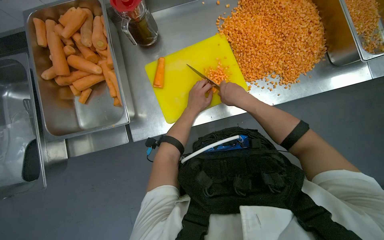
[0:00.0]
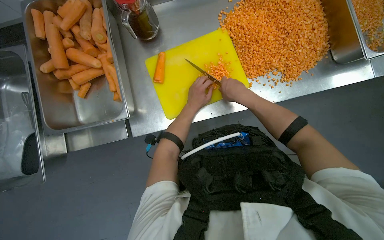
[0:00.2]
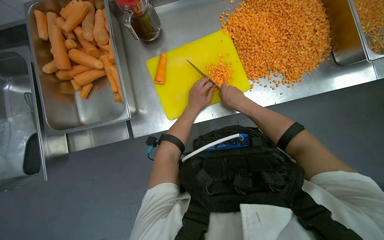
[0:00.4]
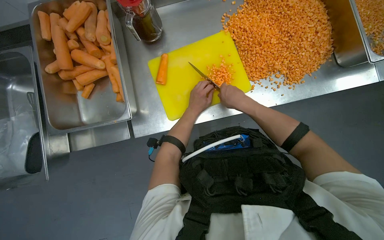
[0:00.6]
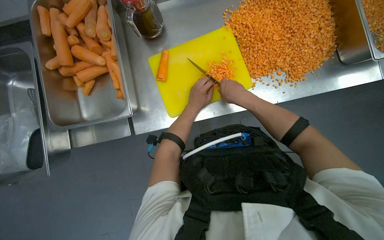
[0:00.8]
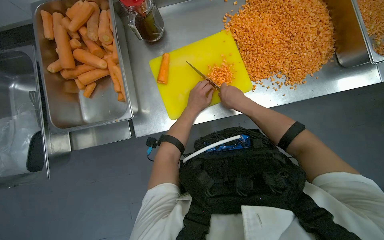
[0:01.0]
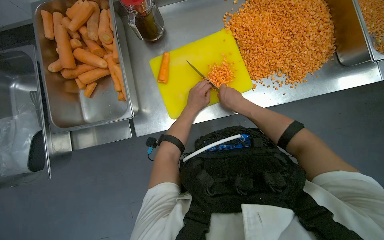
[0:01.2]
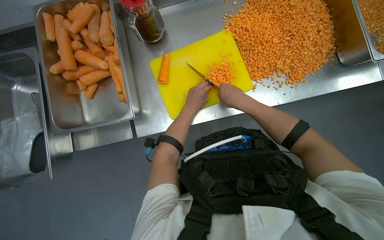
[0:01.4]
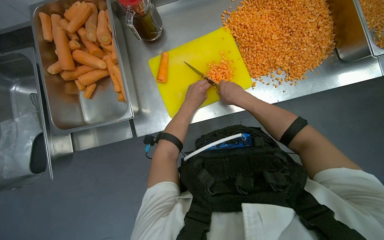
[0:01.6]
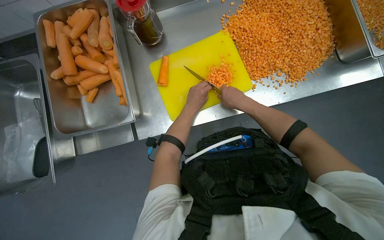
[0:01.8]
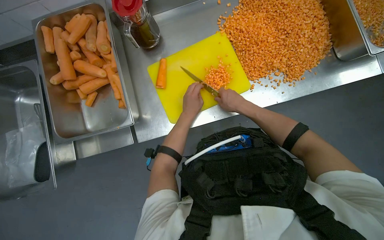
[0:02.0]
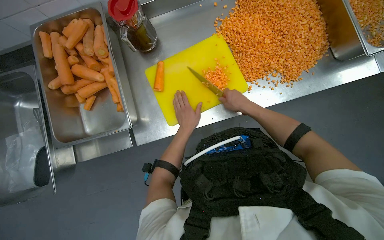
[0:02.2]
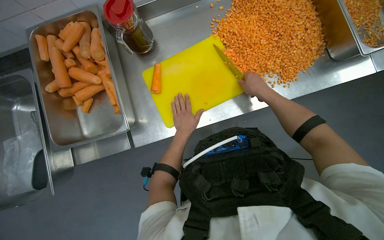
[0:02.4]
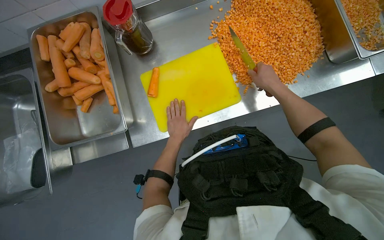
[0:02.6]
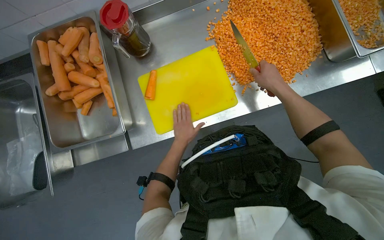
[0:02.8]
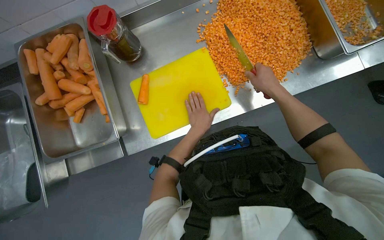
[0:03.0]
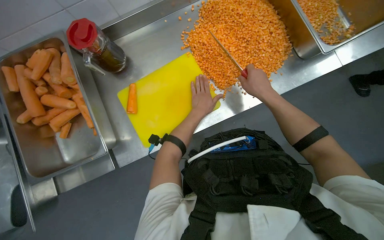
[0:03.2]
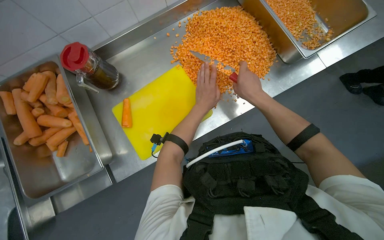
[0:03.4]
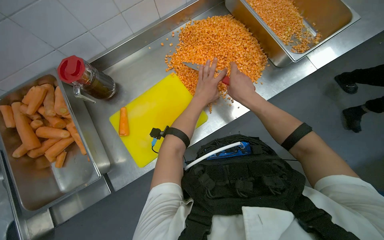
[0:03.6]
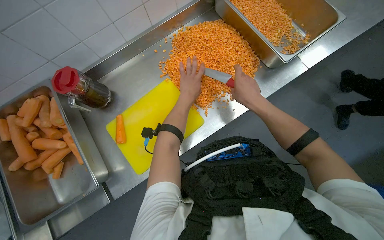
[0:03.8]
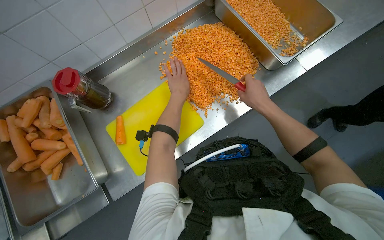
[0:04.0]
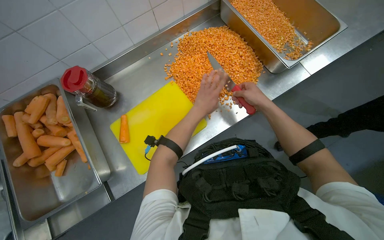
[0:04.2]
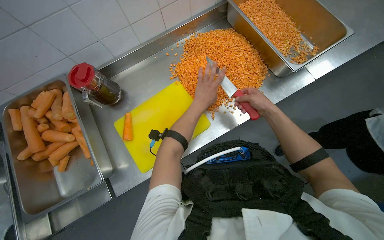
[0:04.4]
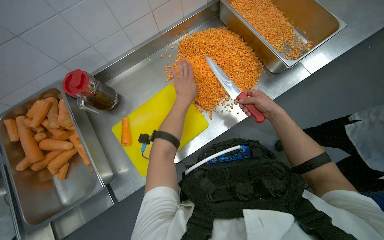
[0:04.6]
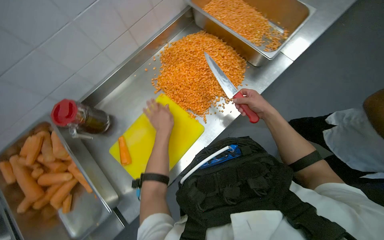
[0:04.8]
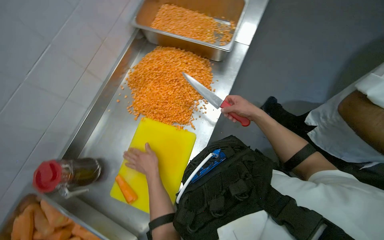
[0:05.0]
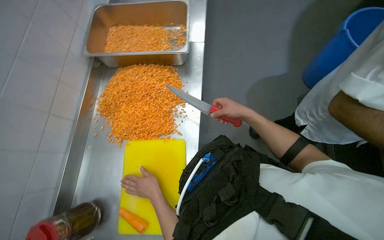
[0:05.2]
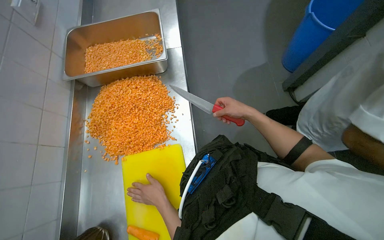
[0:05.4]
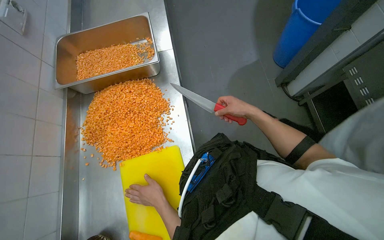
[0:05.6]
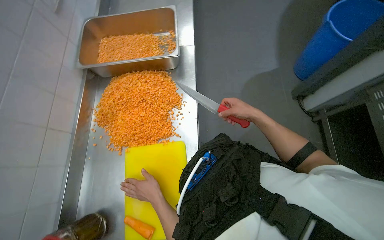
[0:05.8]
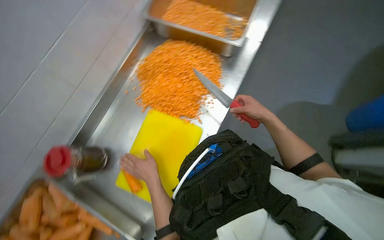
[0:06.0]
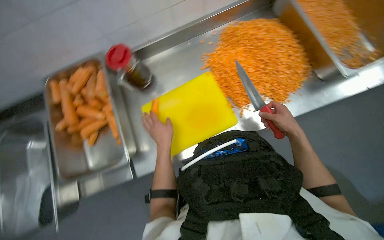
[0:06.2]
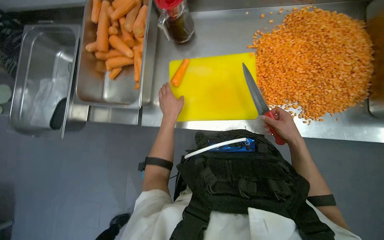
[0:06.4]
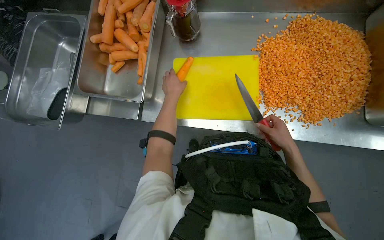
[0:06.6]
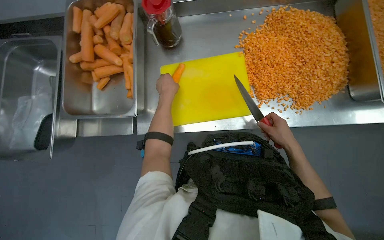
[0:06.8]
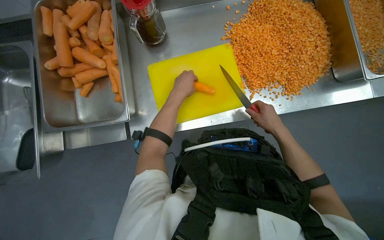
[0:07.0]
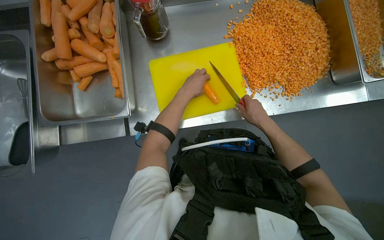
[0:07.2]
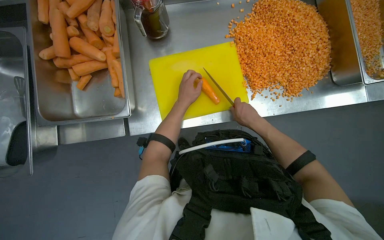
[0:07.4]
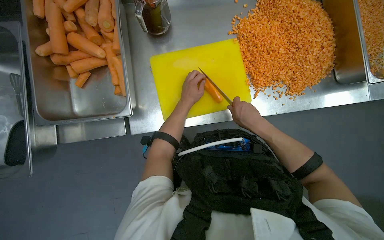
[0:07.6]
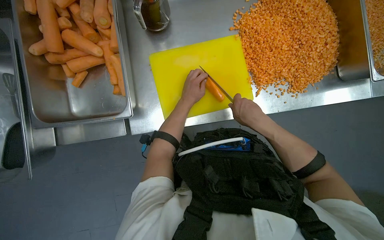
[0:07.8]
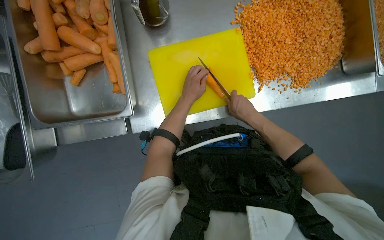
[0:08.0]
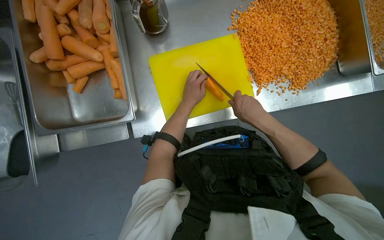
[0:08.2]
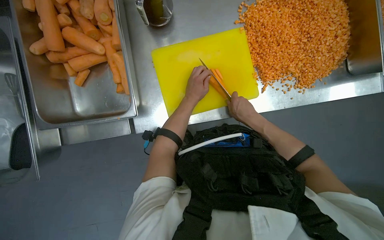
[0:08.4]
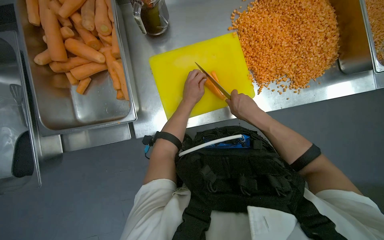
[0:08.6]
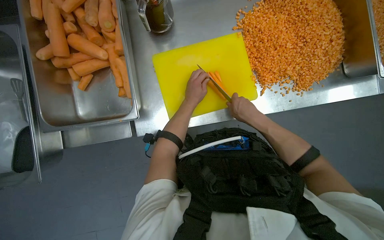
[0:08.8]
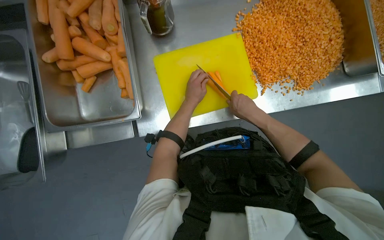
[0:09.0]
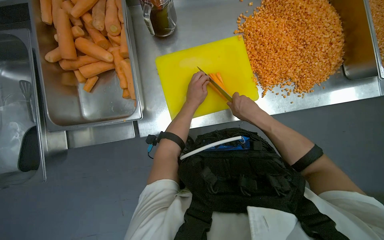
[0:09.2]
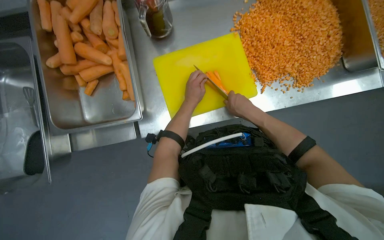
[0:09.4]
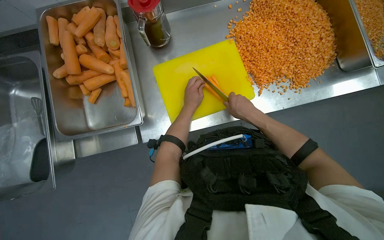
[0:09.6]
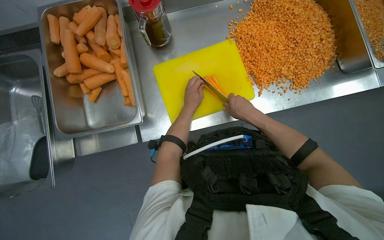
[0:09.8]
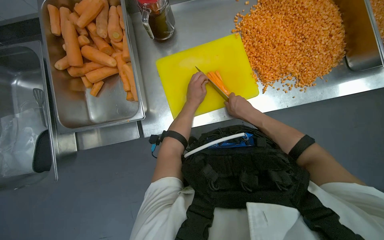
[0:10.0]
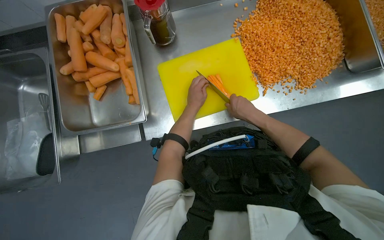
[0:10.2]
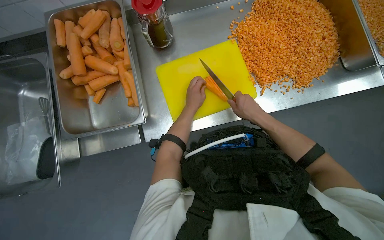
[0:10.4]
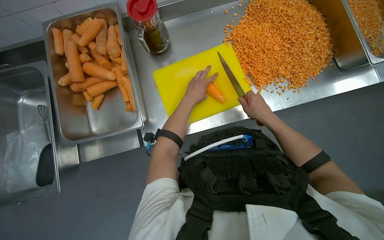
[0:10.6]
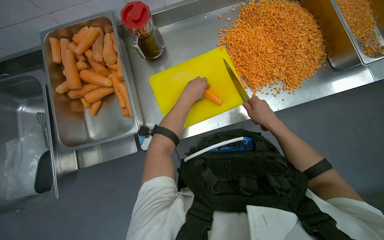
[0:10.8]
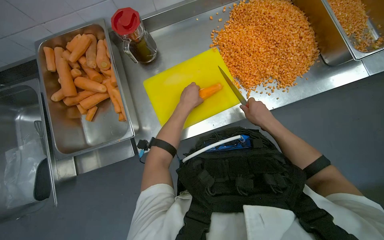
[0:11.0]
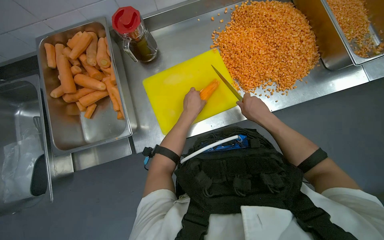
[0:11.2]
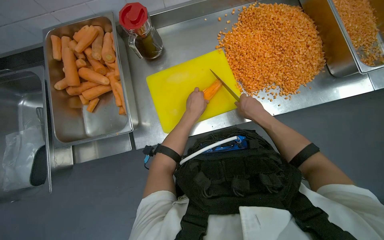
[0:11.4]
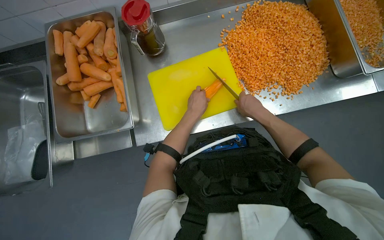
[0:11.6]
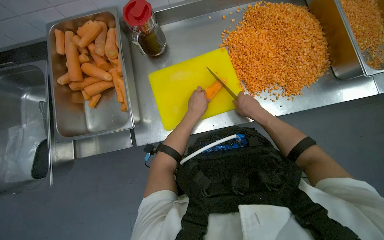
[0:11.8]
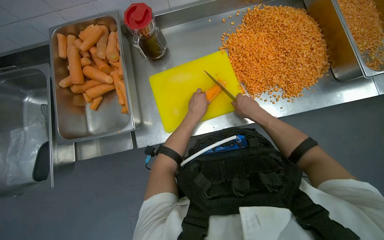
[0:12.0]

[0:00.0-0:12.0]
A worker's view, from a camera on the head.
Job: preparing food.
The whole recording: Dicing carrots on cutting board. The worker dices carrots on a yellow cutting board and scrapes them into a metal tray.
0:00.0 to 0:01.6: The hands are busy where they are.
0:01.6 to 0:03.0: The right hand shifts some 20 cm to the right.
0:03.0 to 0:04.4: The left hand moves up the picture, roughly 20 cm.
0:04.4 to 0:06.0: The scene rotates counterclockwise by approximately 35 degrees.
0:06.0 to 0:07.6: The view tips downward by some 20 degrees. Everything in view rotates about 55 degrees clockwise.
0:07.6 to 0:10.4: The hands make small movements and keep their place.
0:10.4 to 0:12.0: The left hand heads nearer to the camera, covering some 10 cm.

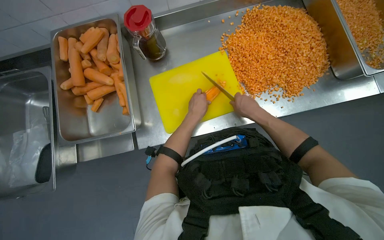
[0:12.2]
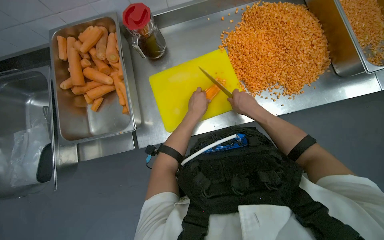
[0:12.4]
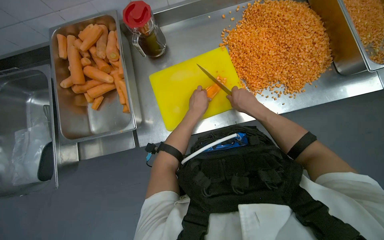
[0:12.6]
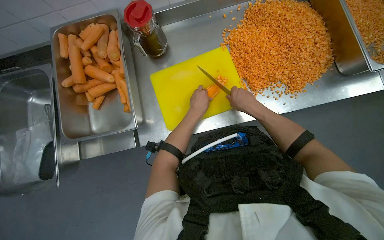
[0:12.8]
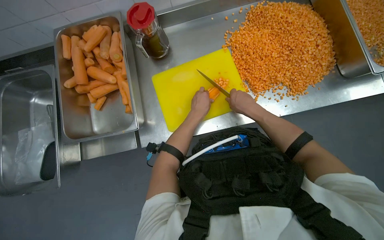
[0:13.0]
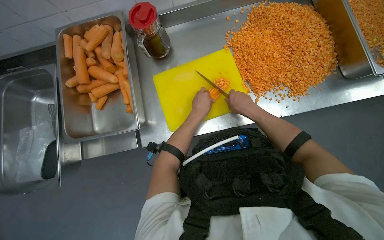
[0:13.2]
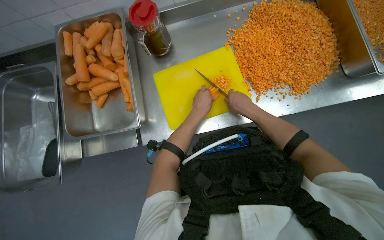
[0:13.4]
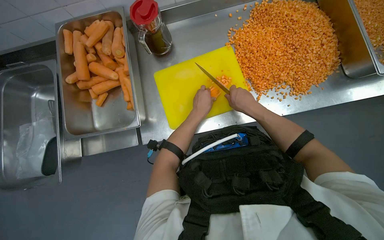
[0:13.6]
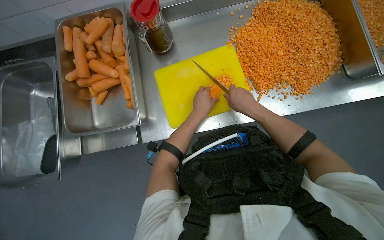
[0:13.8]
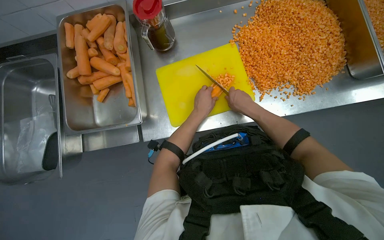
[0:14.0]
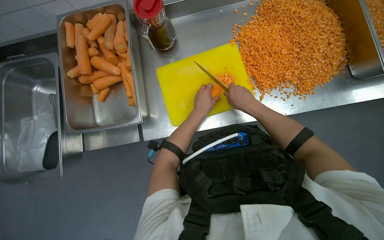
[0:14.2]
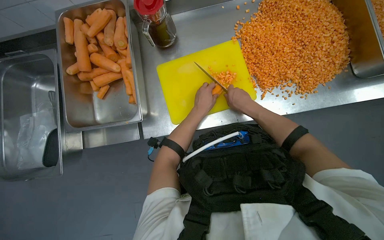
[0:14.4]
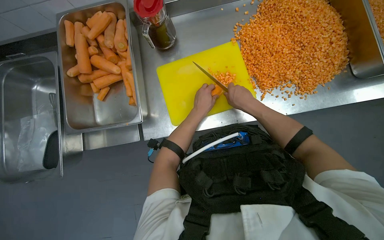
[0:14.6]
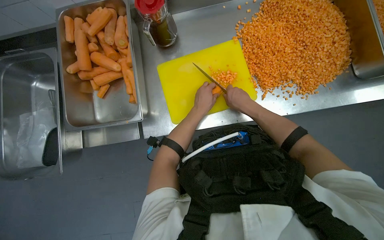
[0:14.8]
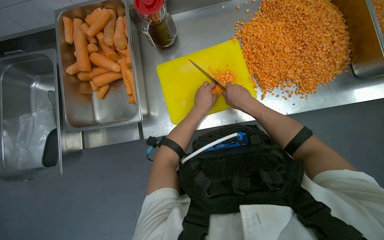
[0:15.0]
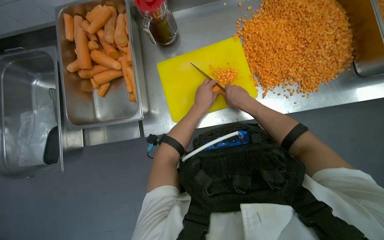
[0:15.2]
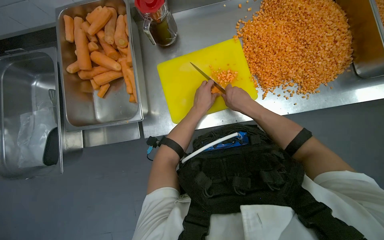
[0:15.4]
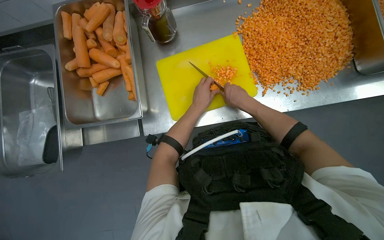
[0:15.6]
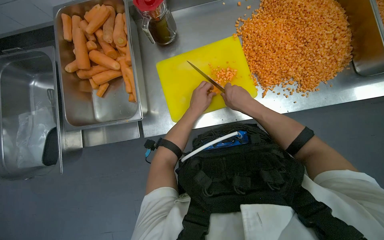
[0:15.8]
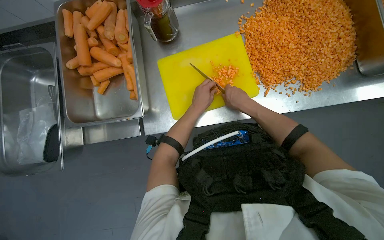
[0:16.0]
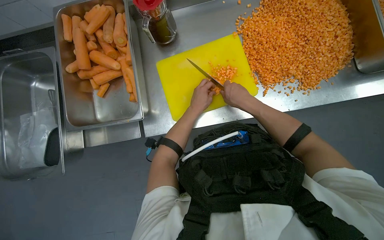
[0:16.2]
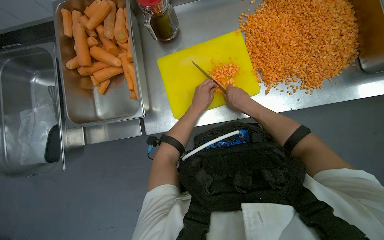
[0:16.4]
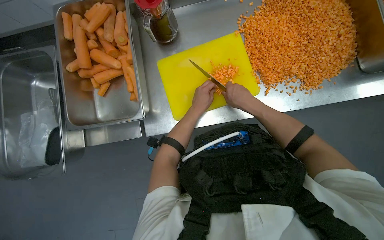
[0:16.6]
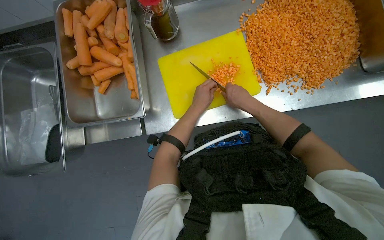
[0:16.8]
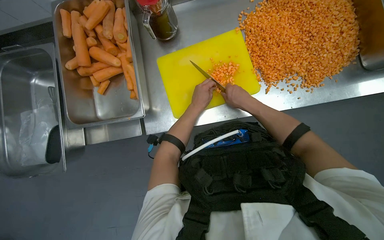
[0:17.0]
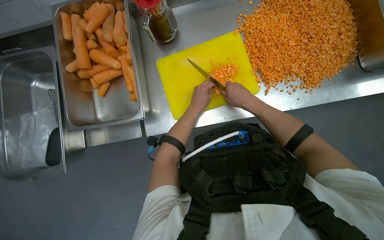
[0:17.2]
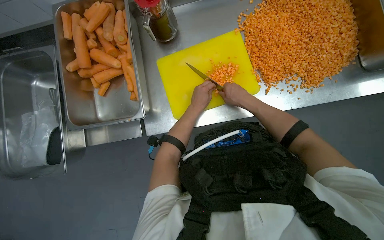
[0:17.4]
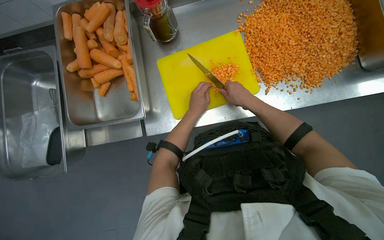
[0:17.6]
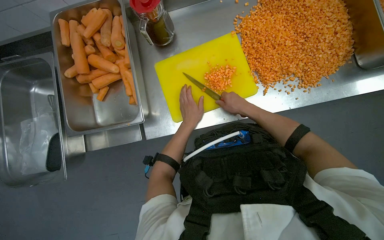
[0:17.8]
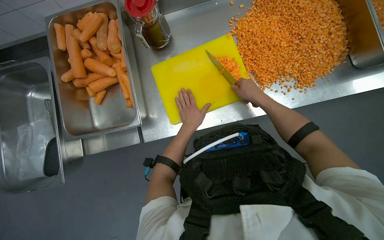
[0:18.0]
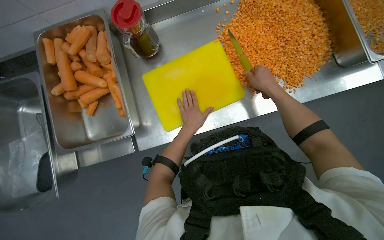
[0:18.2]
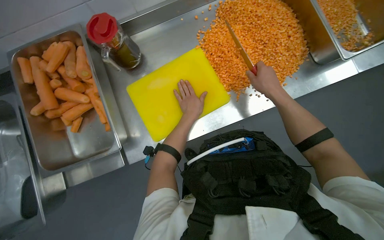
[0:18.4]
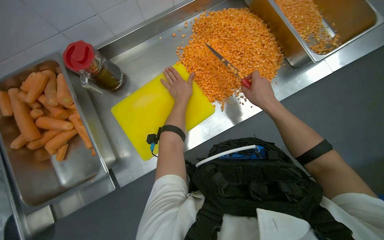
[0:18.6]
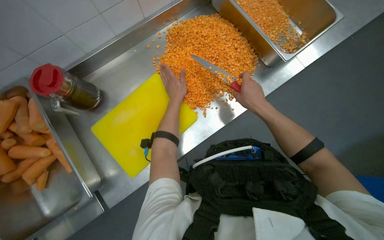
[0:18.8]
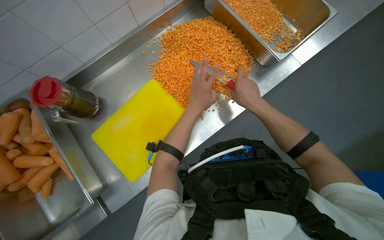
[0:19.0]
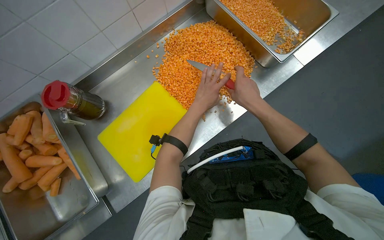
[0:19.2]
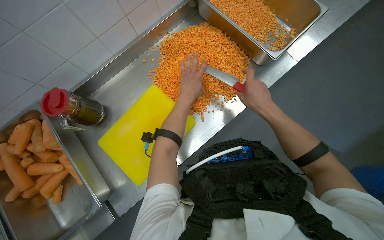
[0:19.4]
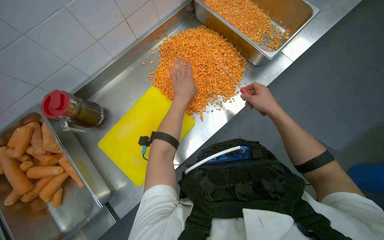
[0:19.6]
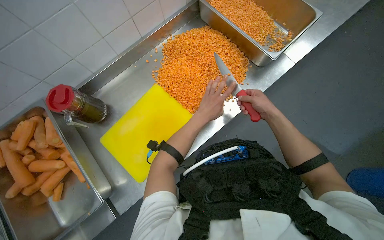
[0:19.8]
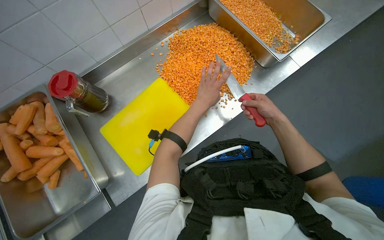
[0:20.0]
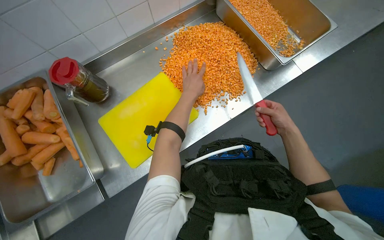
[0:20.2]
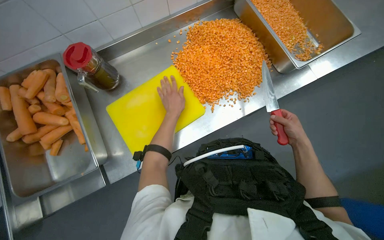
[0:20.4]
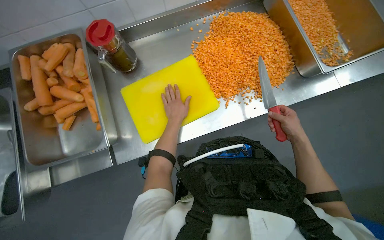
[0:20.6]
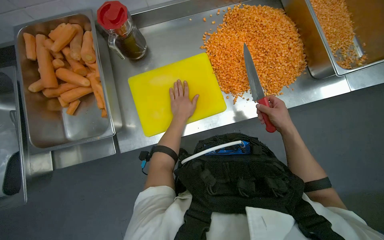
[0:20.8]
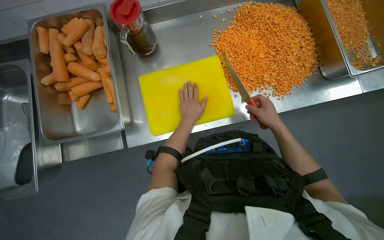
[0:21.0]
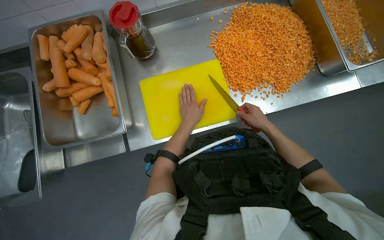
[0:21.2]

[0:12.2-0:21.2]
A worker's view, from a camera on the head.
Job: preparing food.
The whole recording: Dicing carrots on cutting board. The worker dices carrots on a yellow cutting board and scrapes them into a metal tray.
0:12.2 to 0:16.6: The hands stay close to where they were, moving slightly.
0:16.6 to 0:18.2: The right hand shifts approximately 10 cm to the right.
0:18.2 to 0:19.8: The left hand shifts about 20 cm to the right.
0:19.8 to 0:21.2: The left hand shifts approximately 20 cm to the left. The right hand shifts roughly 10 cm farther from the camera.
